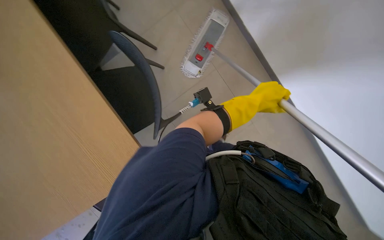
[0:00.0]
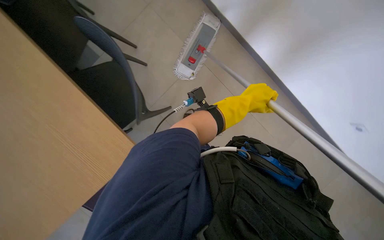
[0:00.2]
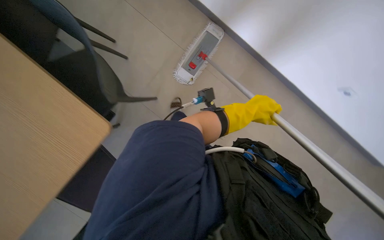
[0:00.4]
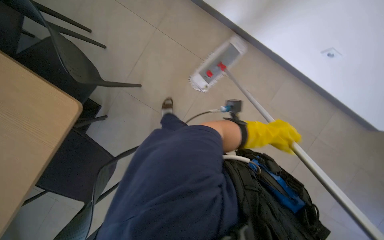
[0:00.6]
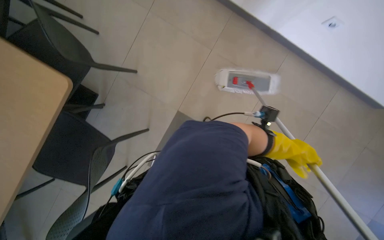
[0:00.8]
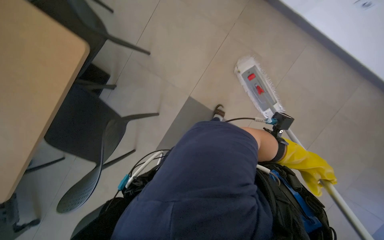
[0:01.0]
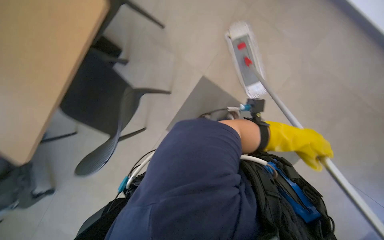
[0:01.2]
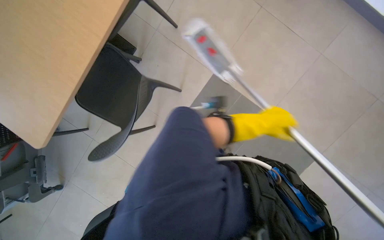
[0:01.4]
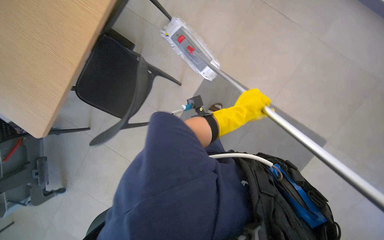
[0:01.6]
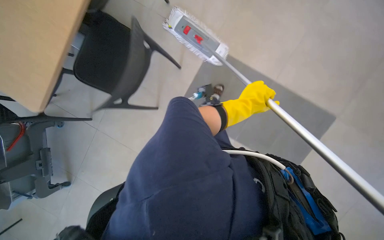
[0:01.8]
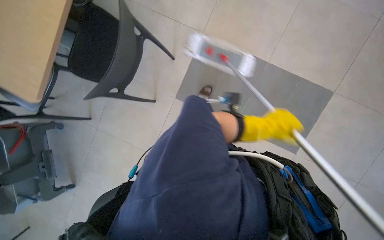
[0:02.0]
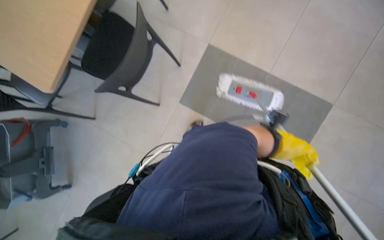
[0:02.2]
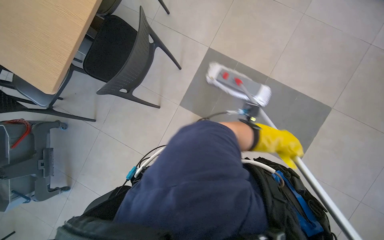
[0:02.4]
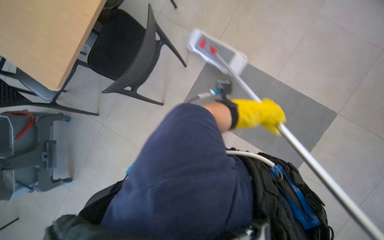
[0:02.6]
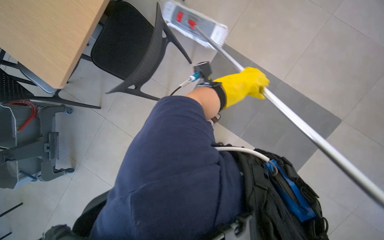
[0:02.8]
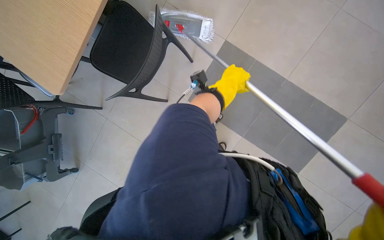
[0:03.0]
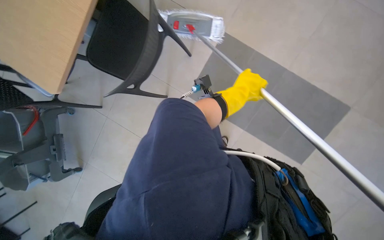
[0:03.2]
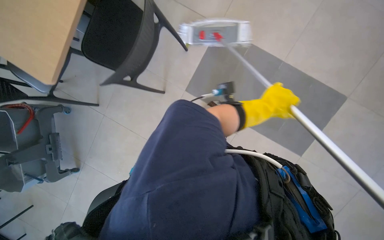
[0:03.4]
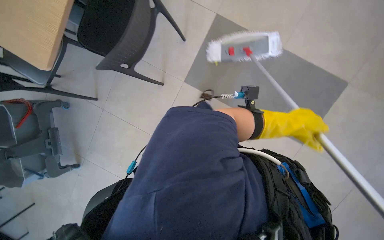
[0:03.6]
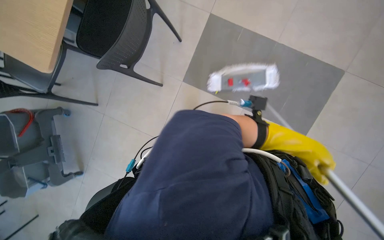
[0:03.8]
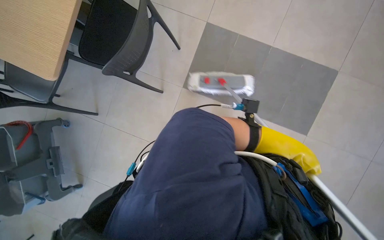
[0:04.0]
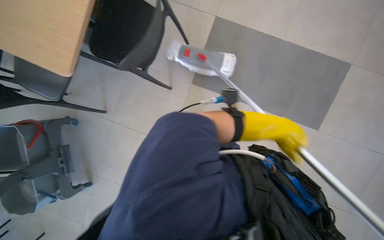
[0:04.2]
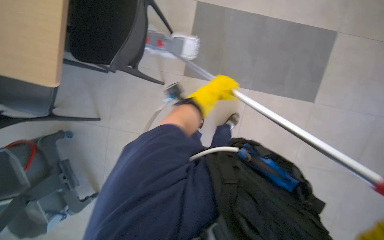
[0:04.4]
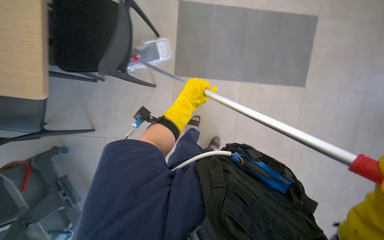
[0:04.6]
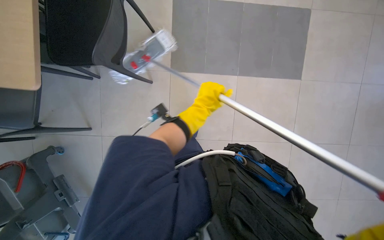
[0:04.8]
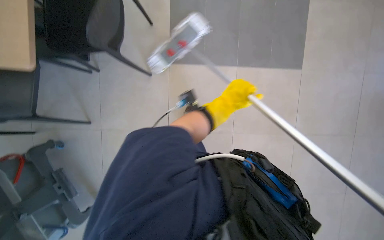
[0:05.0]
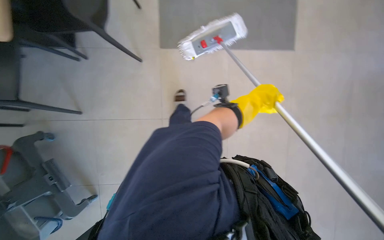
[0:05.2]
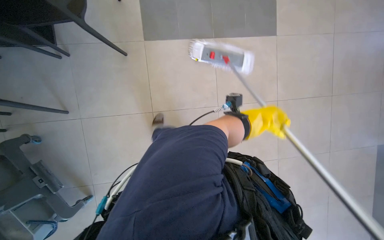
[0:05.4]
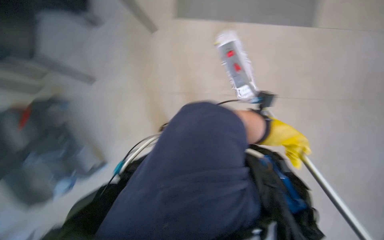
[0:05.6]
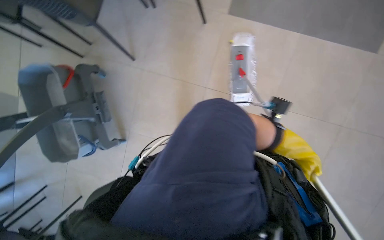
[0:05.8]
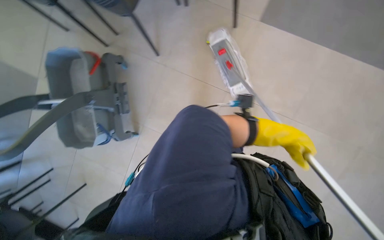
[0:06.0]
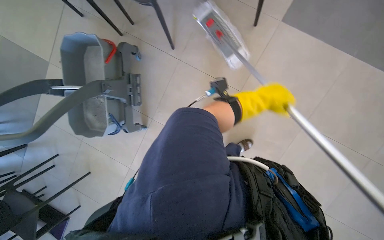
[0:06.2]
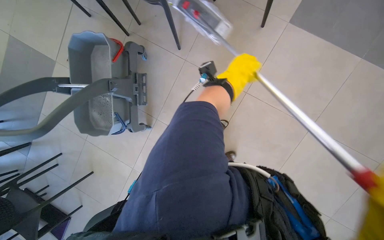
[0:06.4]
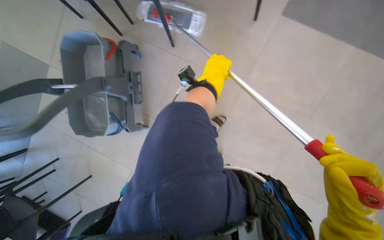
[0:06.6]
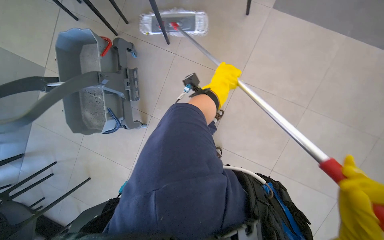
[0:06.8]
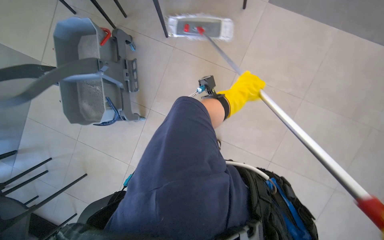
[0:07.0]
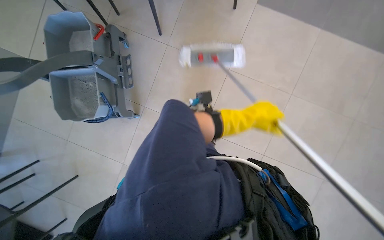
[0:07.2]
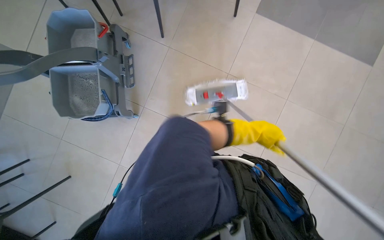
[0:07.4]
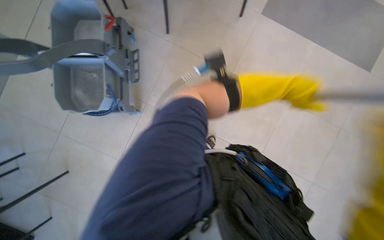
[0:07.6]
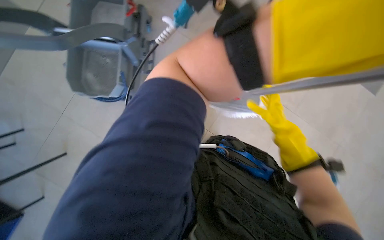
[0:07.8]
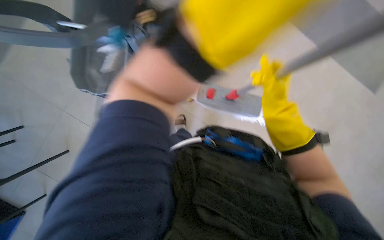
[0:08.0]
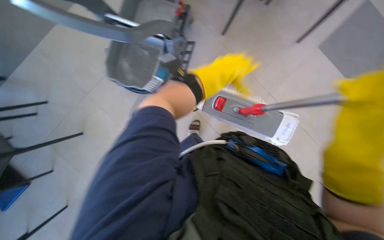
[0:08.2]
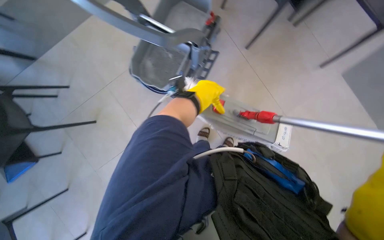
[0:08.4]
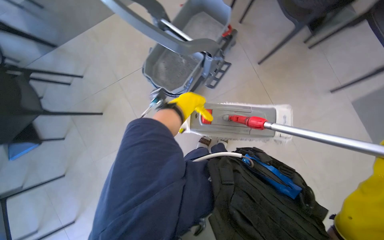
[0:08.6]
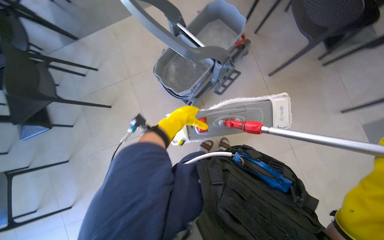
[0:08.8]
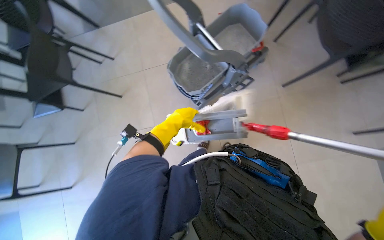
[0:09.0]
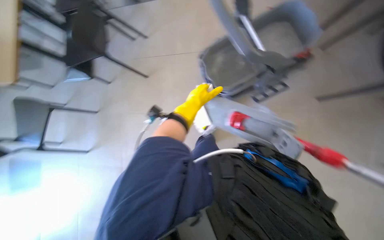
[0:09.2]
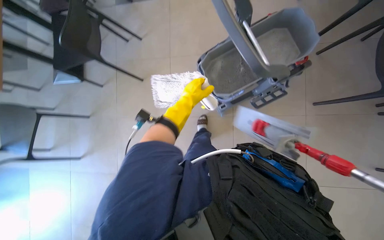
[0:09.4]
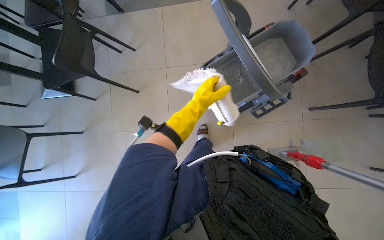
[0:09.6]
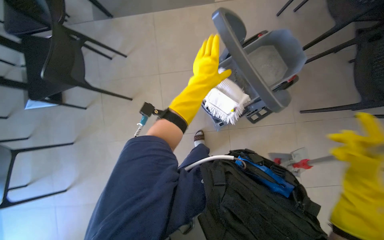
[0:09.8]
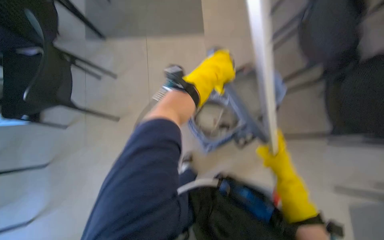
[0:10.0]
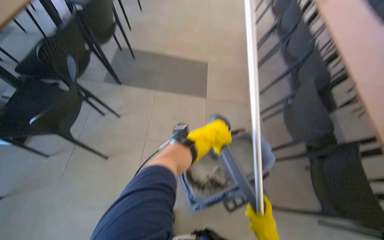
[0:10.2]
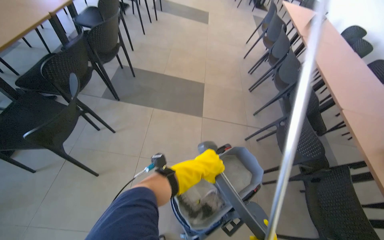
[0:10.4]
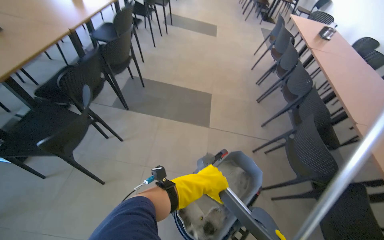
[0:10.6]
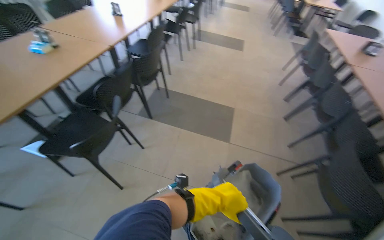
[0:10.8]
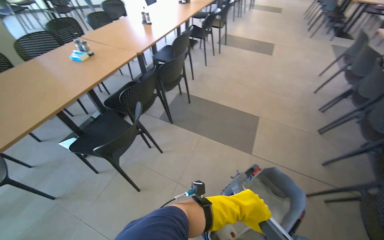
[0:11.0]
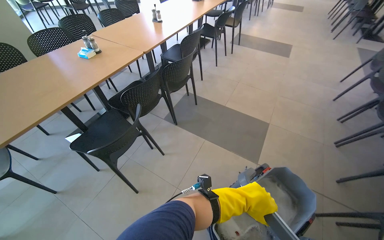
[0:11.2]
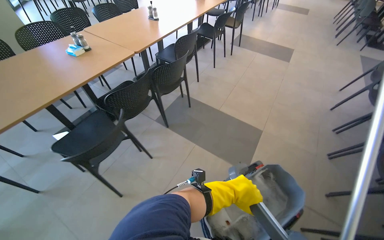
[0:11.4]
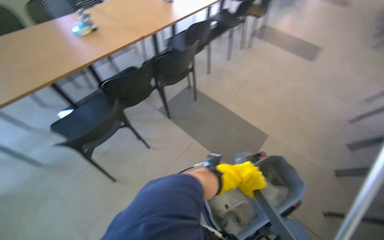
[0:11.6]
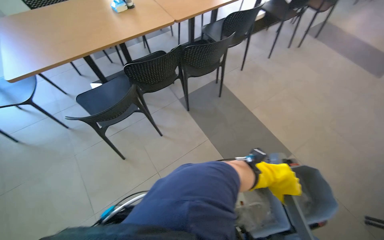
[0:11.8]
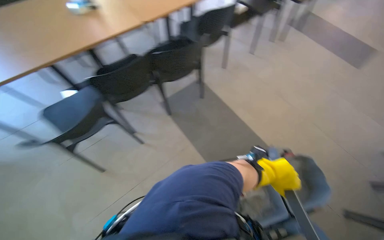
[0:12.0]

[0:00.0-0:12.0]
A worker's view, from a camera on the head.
Job: mopping floor.
The whole recording: Mopping cafeteria floor. The worker mops the cafeteria floor, moving chairs to clear the area.
0:06.0 to 0:07.6: The wearer moves roughly 40 cm.
0:07.6 to 0:09.0: The scene rotates clockwise by about 50 degrees.
0:09.0 to 0:10.4: The wearer looks roughly 35 degrees further upward.
0:10.4 to 0:12.0: The wearer moves roughly 70 cm. The wearer looks roughly 50 degrees further to the left.

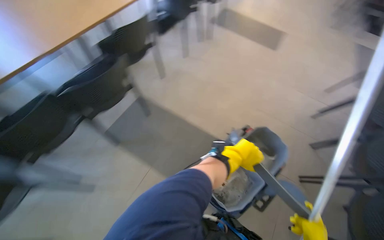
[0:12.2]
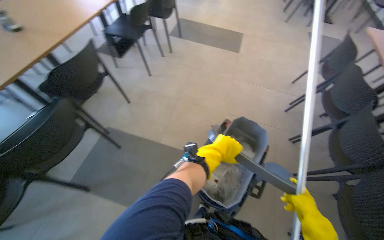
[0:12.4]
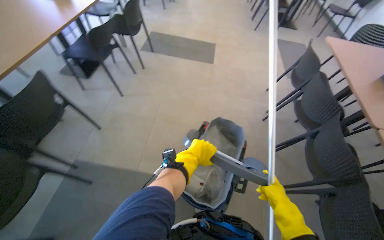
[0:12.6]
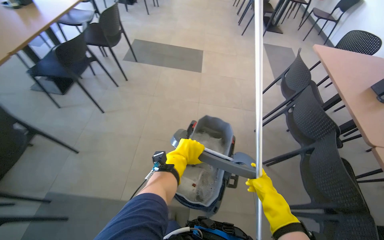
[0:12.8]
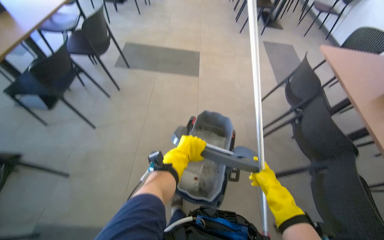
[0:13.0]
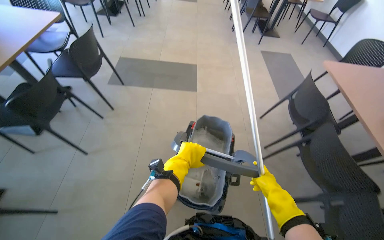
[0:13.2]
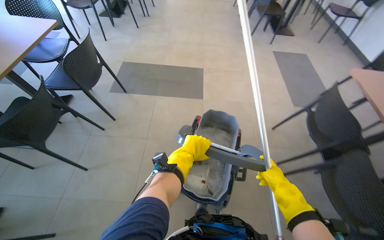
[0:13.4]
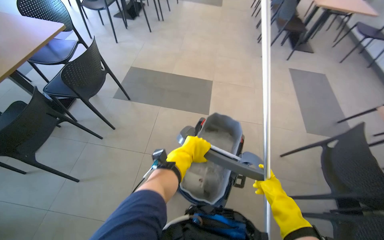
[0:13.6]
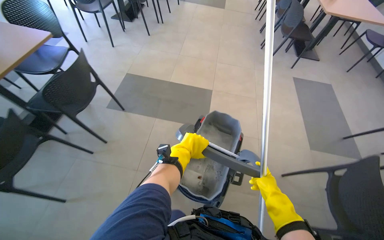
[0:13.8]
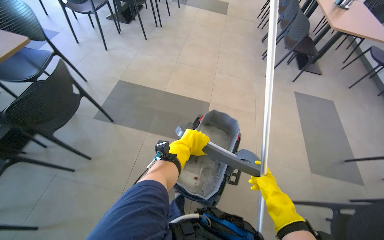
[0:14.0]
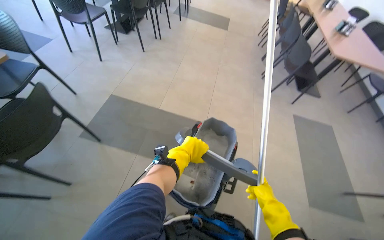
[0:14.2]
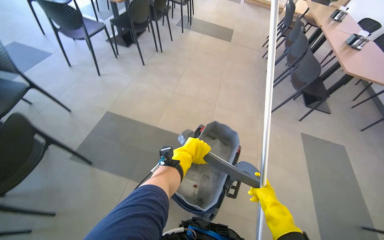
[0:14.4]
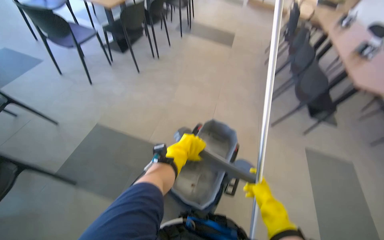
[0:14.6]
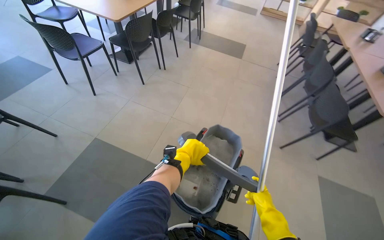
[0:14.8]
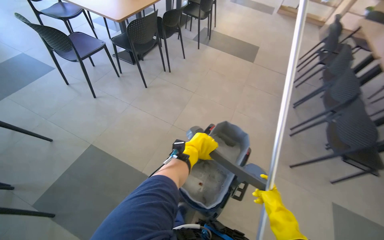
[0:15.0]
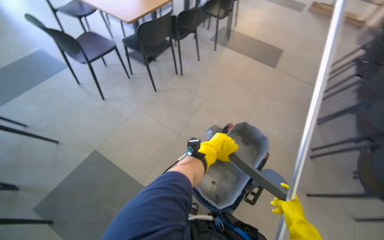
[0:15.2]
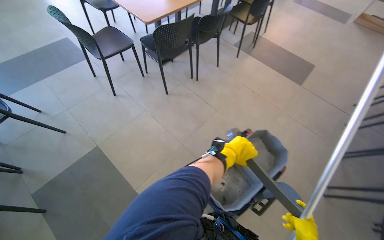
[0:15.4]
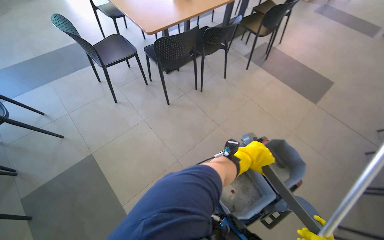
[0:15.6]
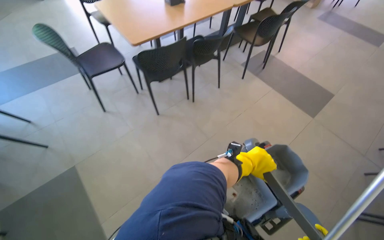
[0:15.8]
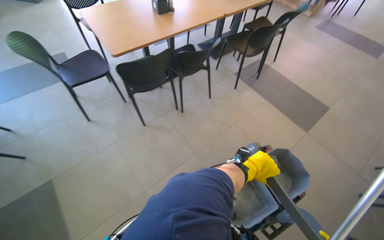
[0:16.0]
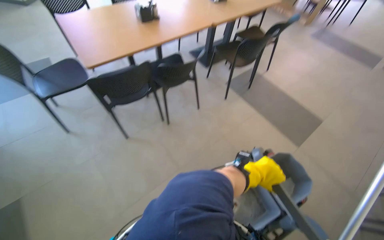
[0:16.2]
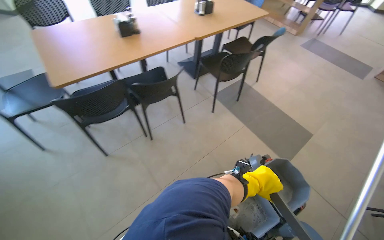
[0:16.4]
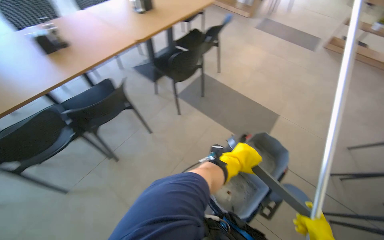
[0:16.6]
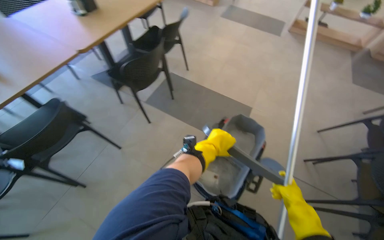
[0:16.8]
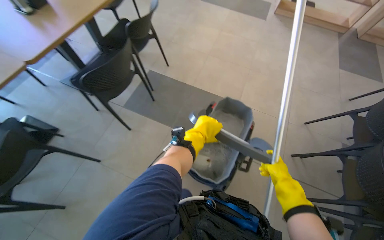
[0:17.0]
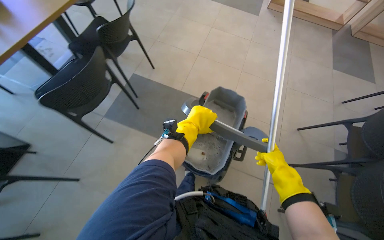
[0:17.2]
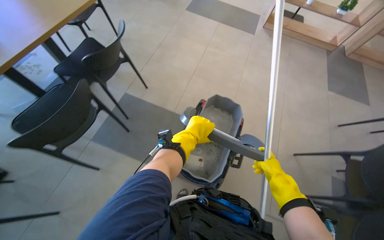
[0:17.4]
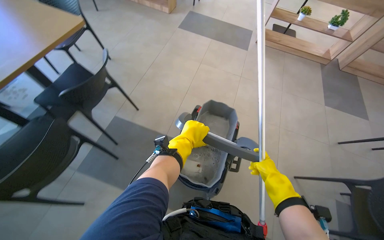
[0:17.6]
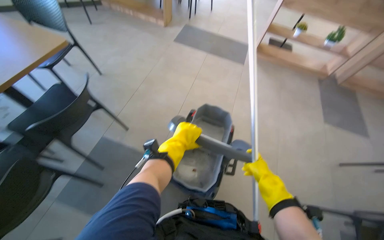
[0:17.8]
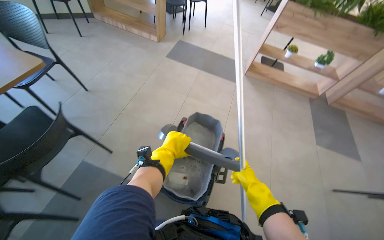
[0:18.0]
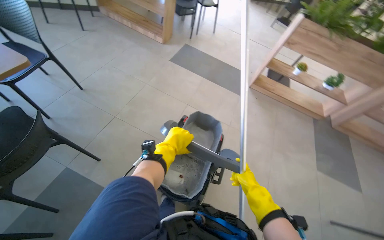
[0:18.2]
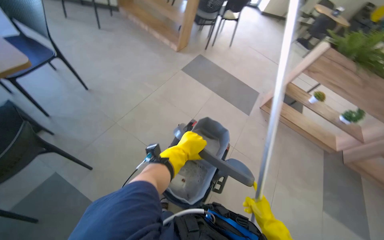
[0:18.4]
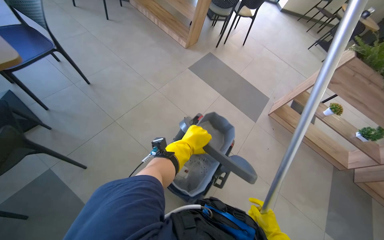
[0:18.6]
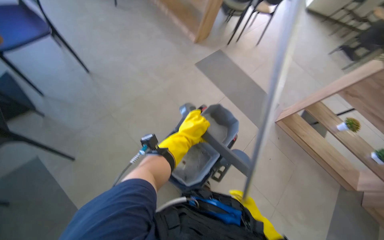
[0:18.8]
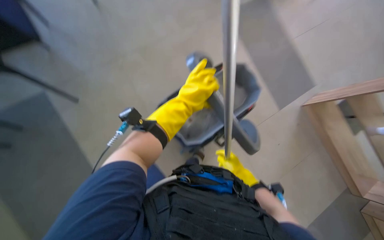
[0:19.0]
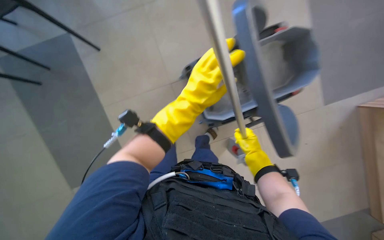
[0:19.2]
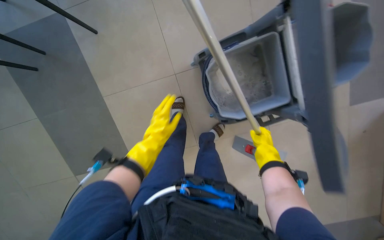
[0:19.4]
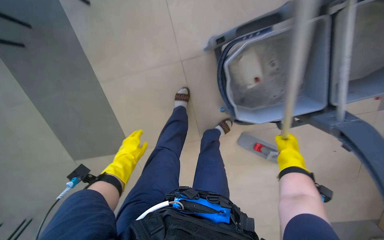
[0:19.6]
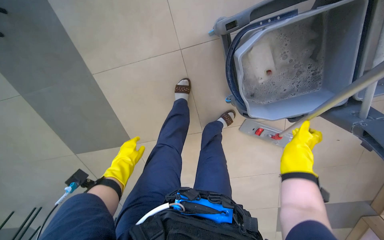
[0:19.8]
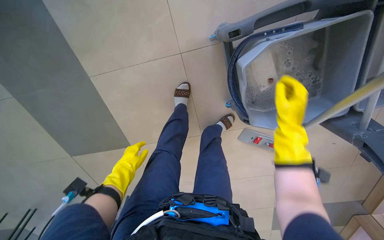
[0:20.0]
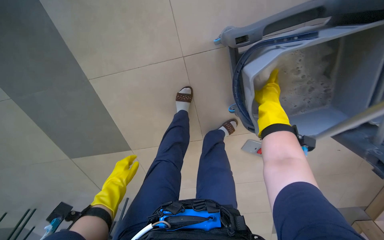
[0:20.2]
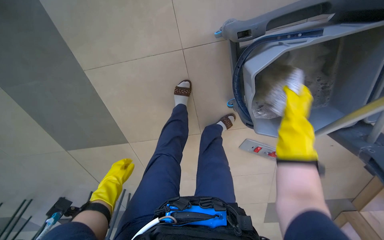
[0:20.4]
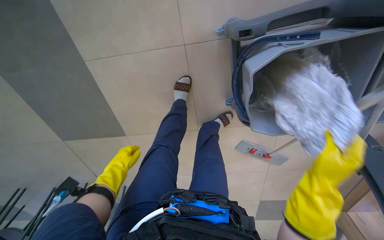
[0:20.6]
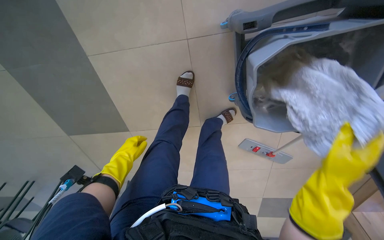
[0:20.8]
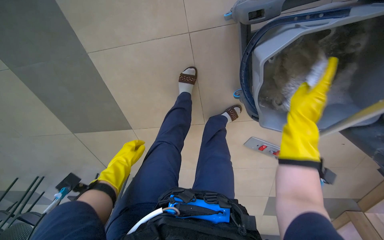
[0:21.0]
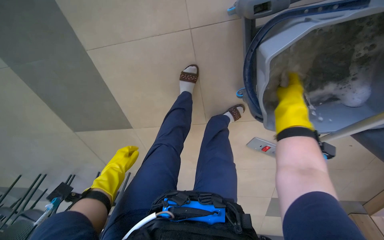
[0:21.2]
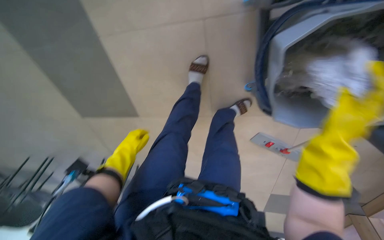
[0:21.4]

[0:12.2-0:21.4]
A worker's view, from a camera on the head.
Job: mopping floor.
The whole recording: Mopping cafeteria floor. The worker mops the cafeteria floor, moving chairs to clear the area.
0:12.2 to 0:13.8: The camera travels some 1.5 m.
0:13.8 to 0:15.2: The camera is carried about 1.5 m. The head rotates roughly 20 degrees to the left.
0:15.2 to 0:16.8: The head travels roughly 1.5 m.
0:16.8 to 0:18.4: The camera is carried about 1.5 m.
0:18.4 to 0:19.8: The camera travels some 60 cm. The wearer looks some 40 degrees further to the left. The view tilts about 30 degrees downward.
